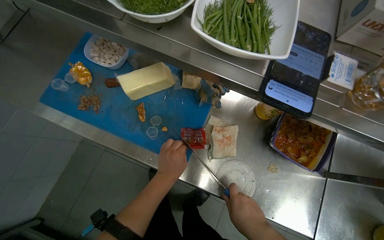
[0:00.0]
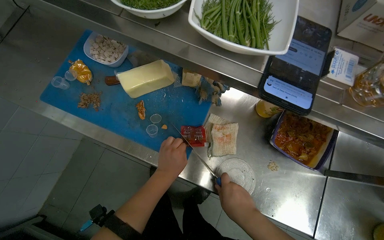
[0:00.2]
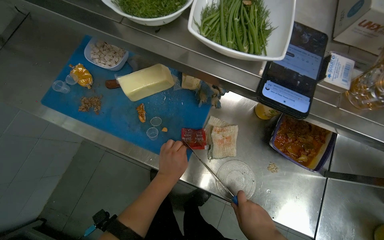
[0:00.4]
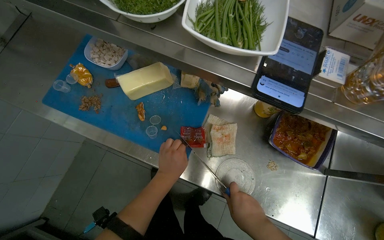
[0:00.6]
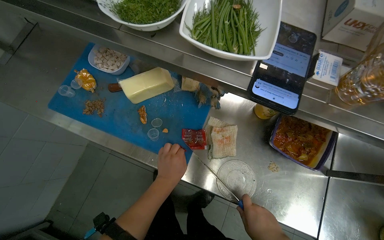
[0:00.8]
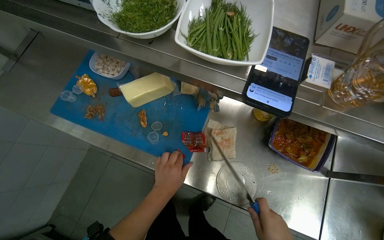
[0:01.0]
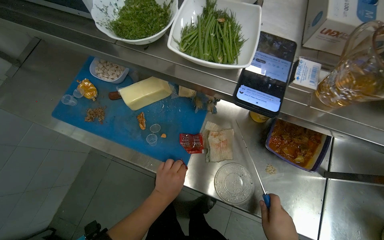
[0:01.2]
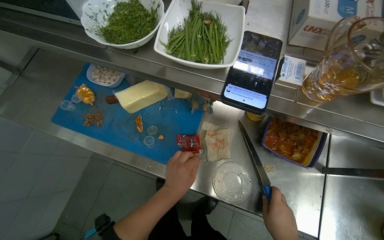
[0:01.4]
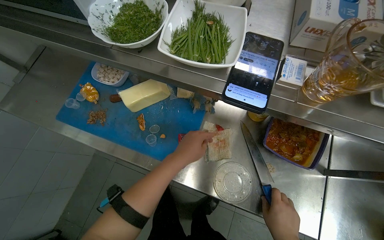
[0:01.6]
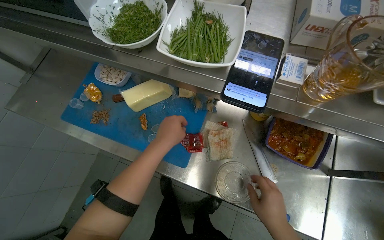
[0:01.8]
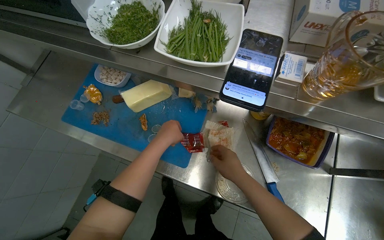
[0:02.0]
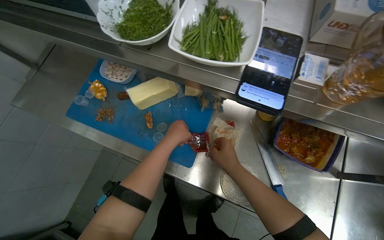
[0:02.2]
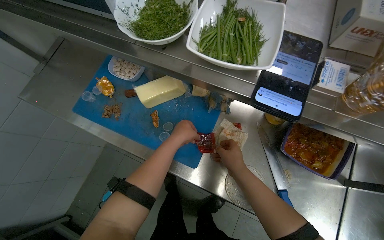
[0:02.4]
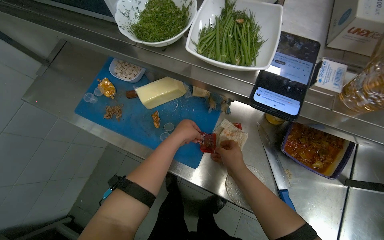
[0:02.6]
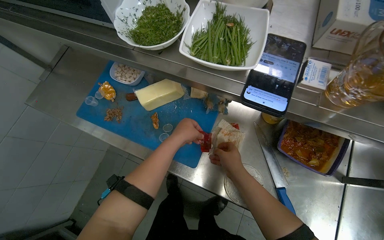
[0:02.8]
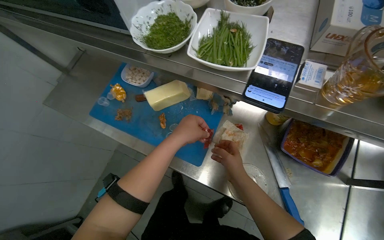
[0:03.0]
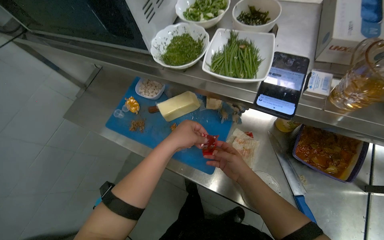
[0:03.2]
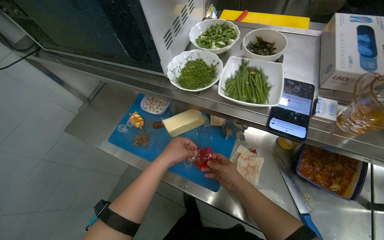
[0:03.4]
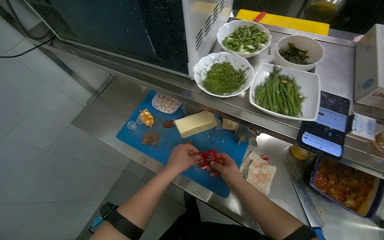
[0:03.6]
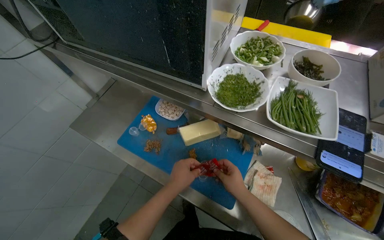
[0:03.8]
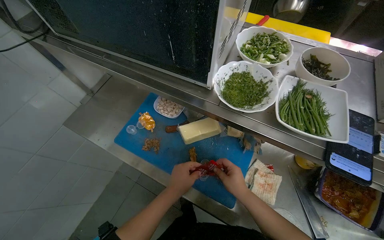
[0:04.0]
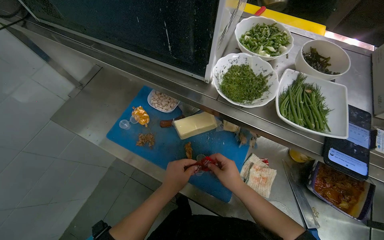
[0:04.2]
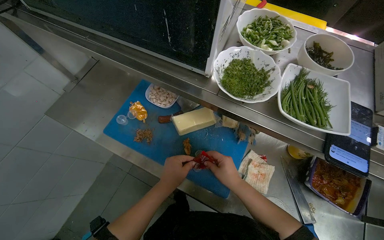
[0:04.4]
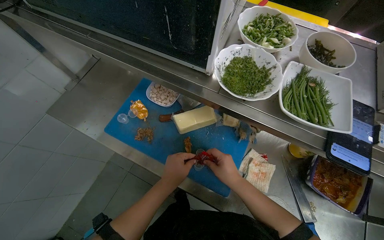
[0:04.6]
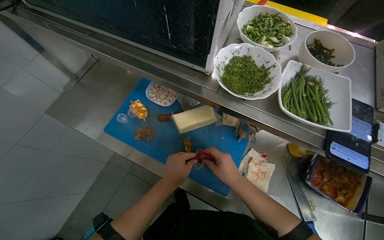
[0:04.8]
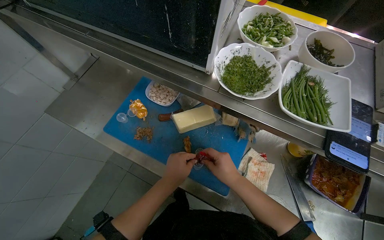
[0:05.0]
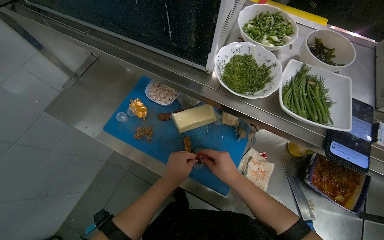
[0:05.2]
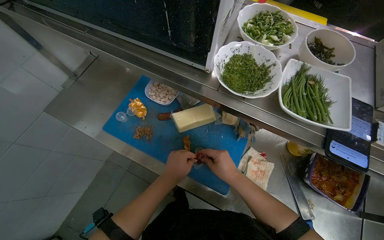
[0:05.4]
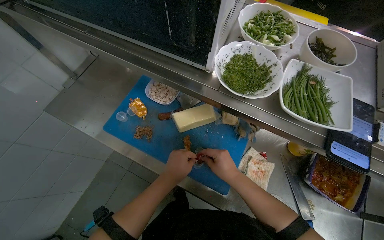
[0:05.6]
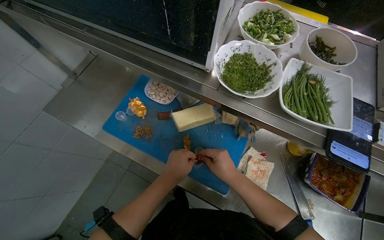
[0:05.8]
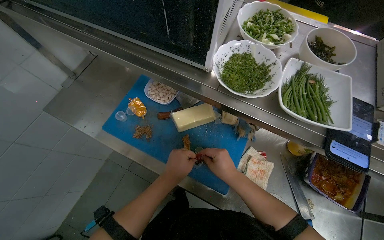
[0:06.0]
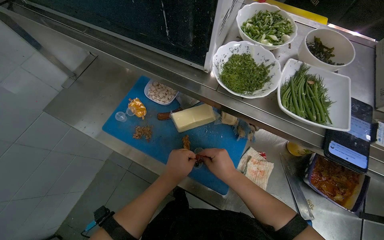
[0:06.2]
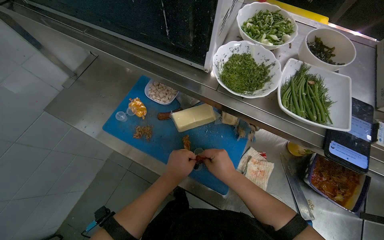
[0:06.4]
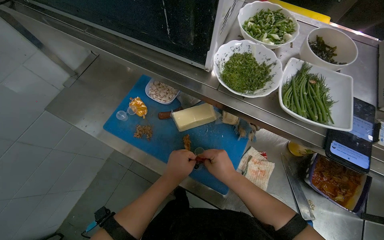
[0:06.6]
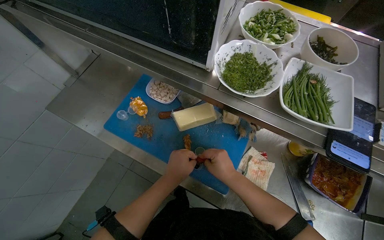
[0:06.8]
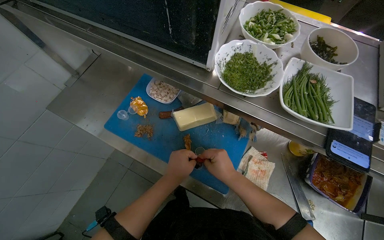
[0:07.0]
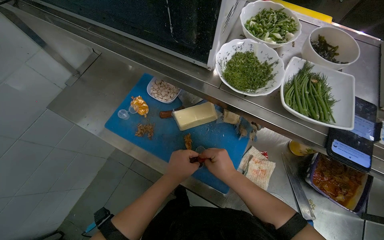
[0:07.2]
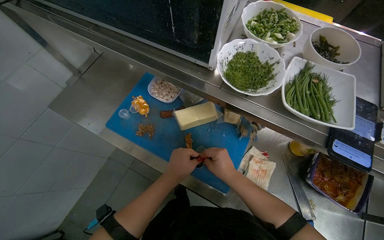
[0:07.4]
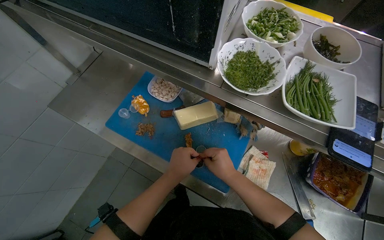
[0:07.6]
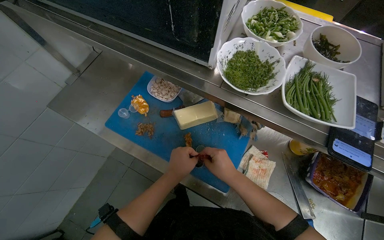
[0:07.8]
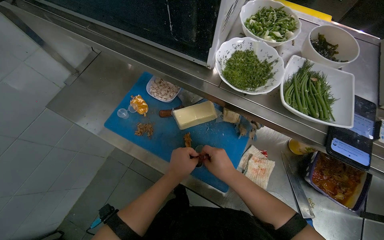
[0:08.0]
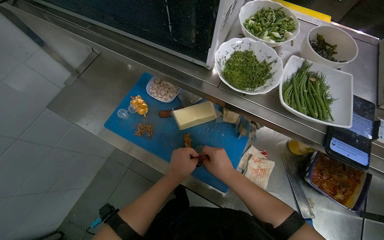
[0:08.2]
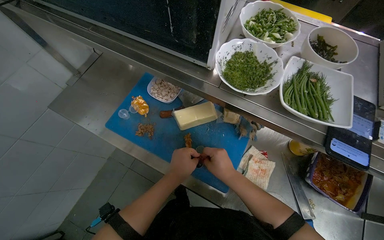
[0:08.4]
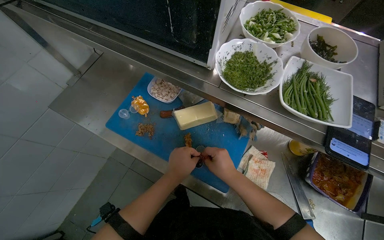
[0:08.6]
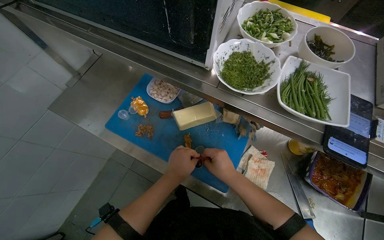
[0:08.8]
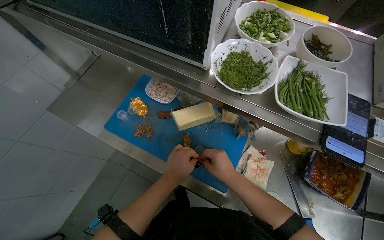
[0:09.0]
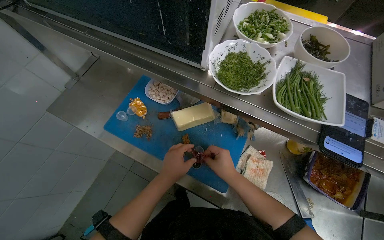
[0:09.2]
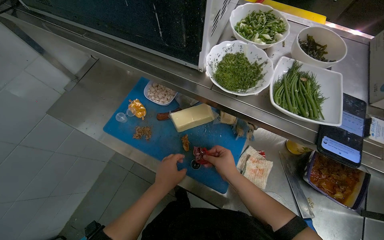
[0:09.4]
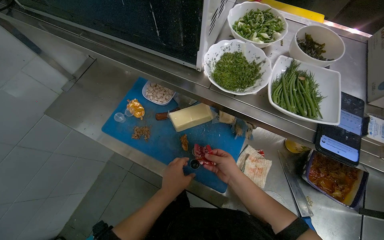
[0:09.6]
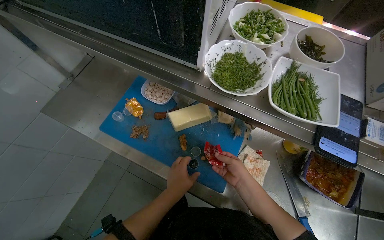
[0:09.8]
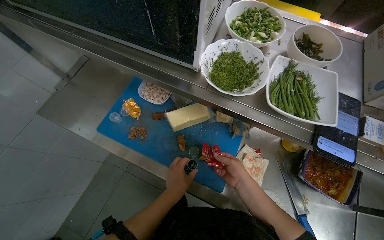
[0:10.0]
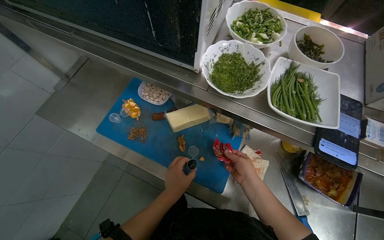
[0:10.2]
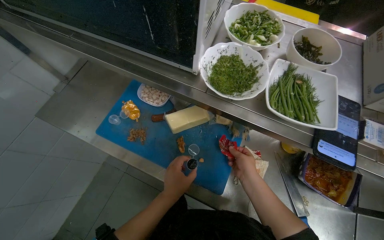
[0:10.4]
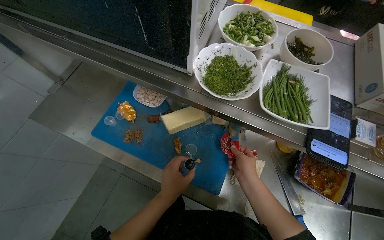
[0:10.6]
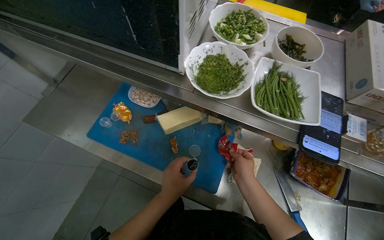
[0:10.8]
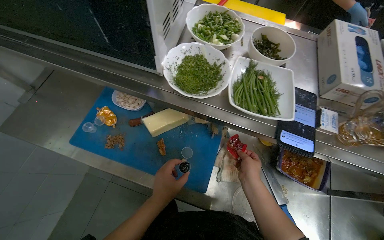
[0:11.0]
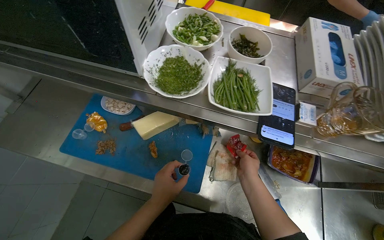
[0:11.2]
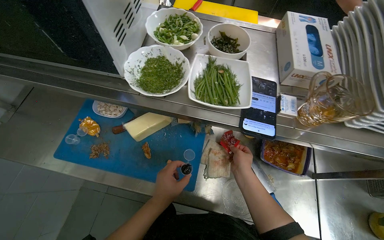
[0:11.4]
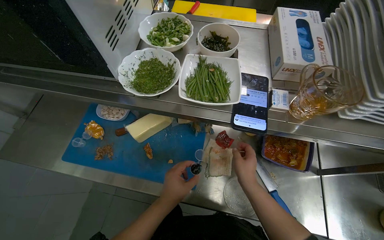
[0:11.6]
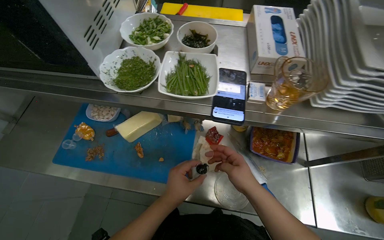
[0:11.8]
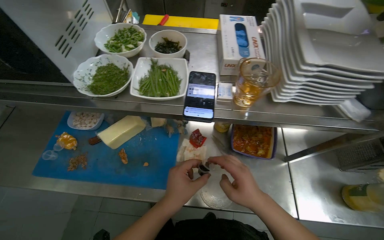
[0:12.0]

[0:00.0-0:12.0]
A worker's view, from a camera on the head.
Job: preparing food.
The whole recording: Filling condiment cups. The worker takes out small plastic cups and fills them with condiments from red packets.
0:04.4 to 0:09.0: The hands are busy where they are.
0:10.4 to 0:12.0: The two hands go some 10 cm nearer to the camera.

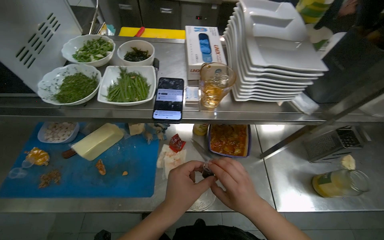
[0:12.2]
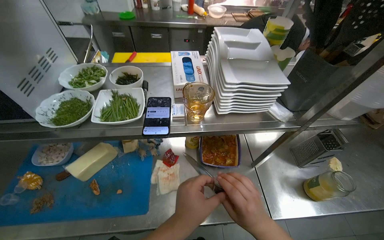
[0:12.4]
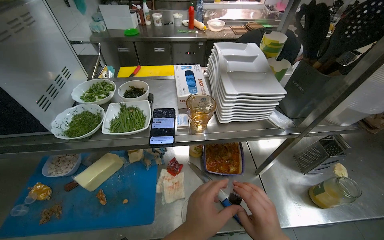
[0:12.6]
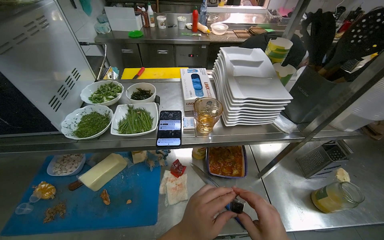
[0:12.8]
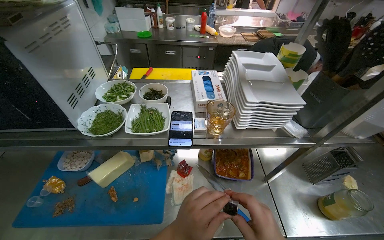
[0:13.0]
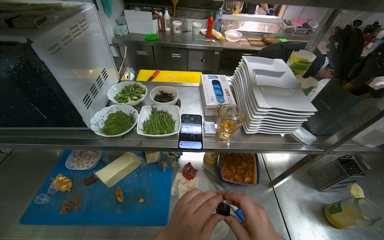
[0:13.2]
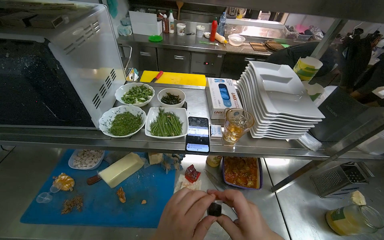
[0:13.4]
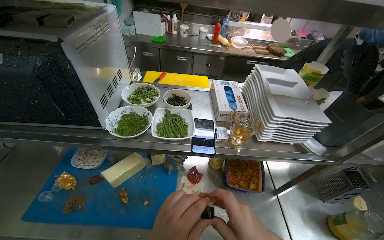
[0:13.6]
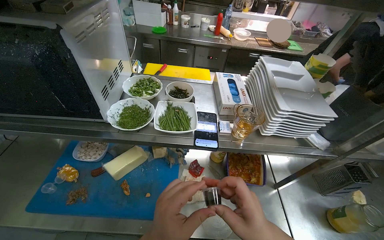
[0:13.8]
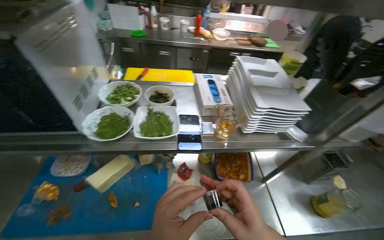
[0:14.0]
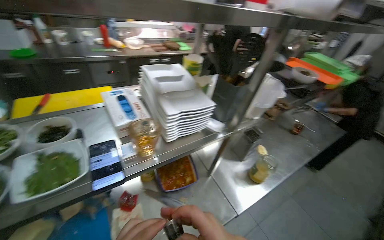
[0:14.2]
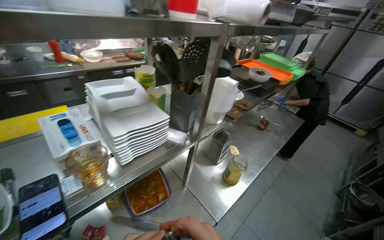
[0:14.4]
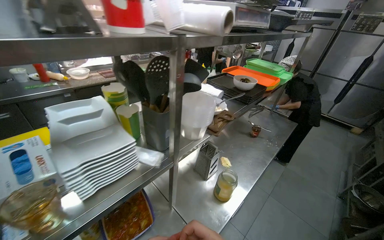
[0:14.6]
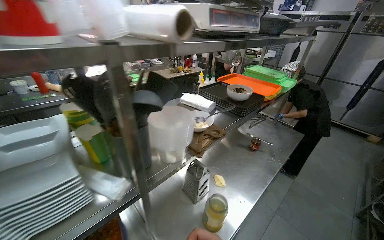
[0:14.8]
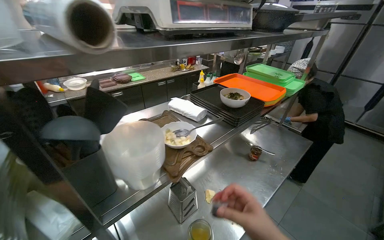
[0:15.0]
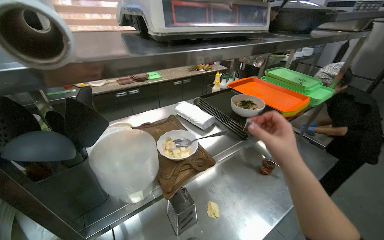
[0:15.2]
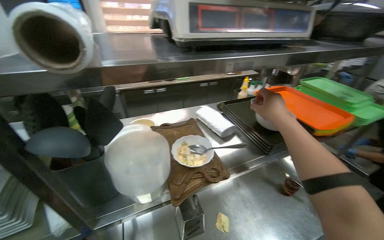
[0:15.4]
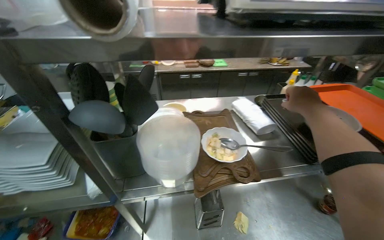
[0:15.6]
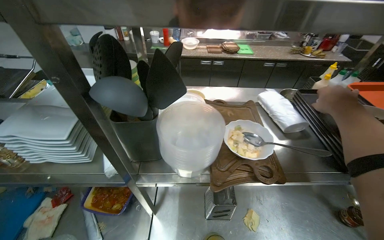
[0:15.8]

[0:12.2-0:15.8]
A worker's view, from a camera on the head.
Job: preparing food.
The whole recording: Filling condiment cups. The worker takes out small plastic cups and fills them with condiments from red packets.
0:14.0 to 0:15.8: The head travels some 70 cm.

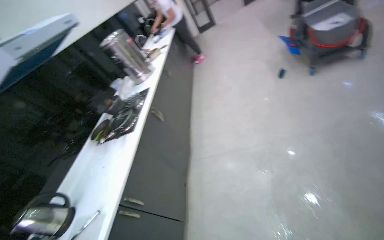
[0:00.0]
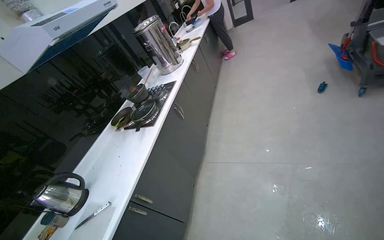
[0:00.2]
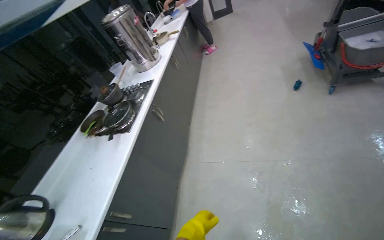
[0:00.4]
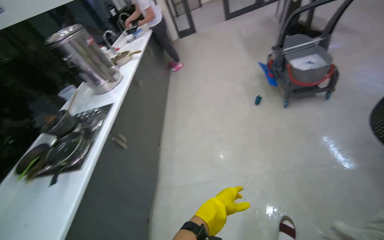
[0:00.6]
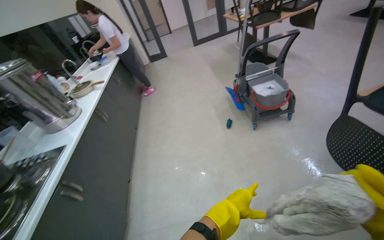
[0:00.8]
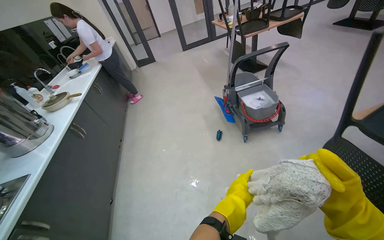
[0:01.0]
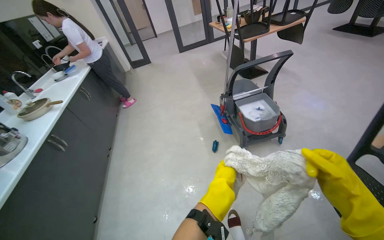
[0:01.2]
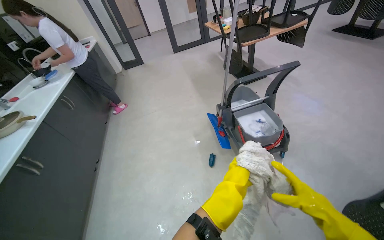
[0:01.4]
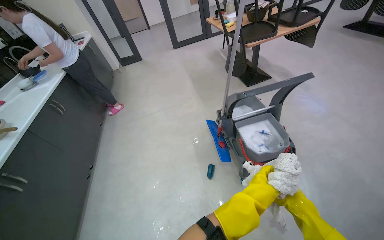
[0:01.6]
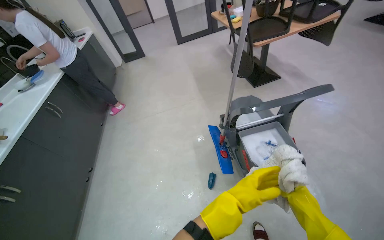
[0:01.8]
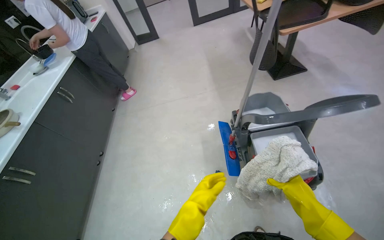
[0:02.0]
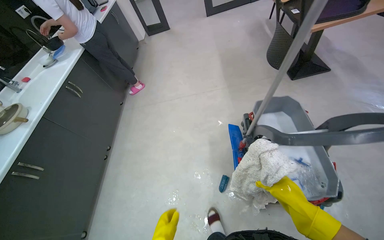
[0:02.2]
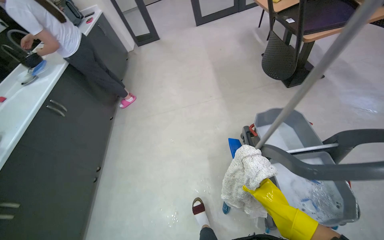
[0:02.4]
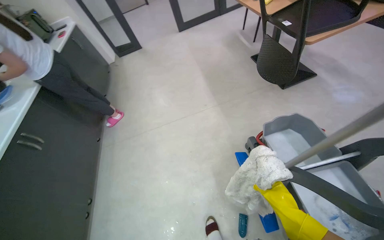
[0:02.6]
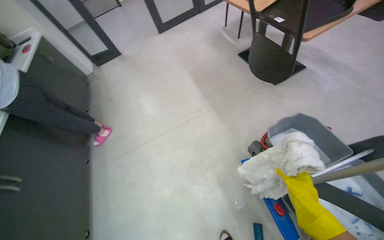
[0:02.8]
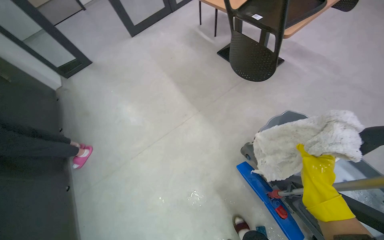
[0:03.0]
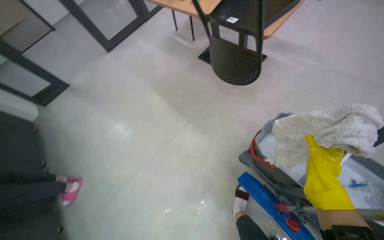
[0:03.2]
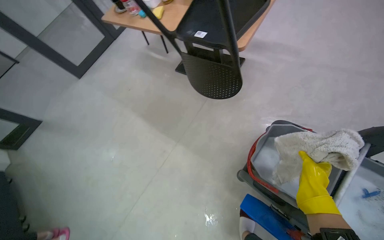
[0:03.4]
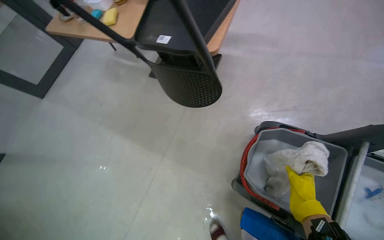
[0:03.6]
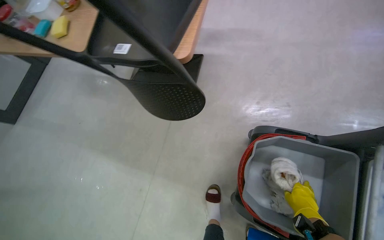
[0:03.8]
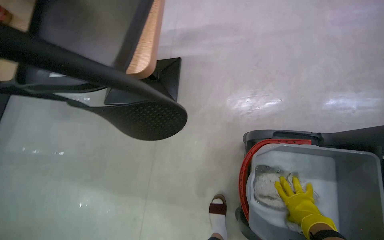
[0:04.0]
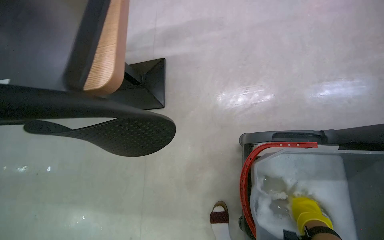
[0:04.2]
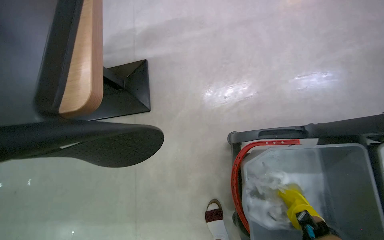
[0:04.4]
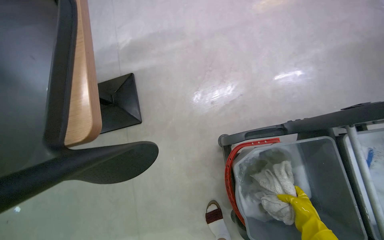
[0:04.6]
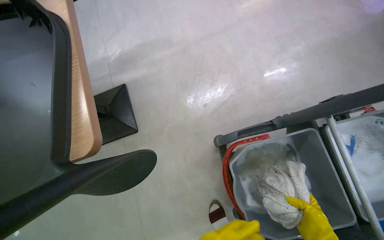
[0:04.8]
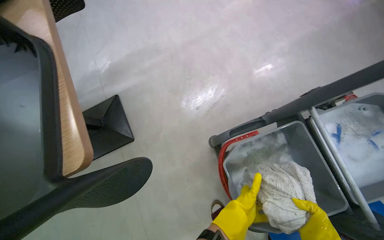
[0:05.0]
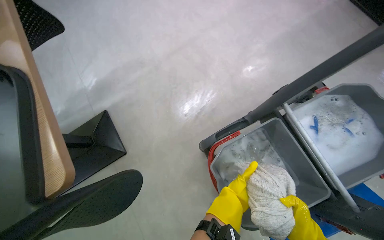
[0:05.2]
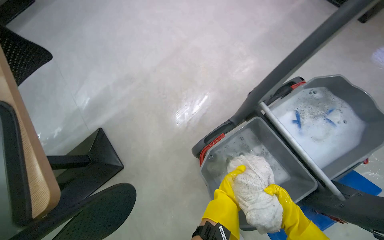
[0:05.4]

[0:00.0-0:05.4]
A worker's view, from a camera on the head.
Job: preparing cleaning supplies.
The whole recording: Wringing cleaning cloth. The worker wrings out a cleaning cloth in a bucket of soapy water.
0:00.0 to 0:01.4: The camera is carried some 1 m. The view swings about 25 degrees to the right.
0:01.4 to 0:02.8: The head travels about 1 m.
0:02.8 to 0:04.0: The head travels approximately 70 cm. The wearer looks roughly 60 degrees further to the right.
0:04.0 to 0:05.4: The wearer looks roughly 45 degrees further to the right.
